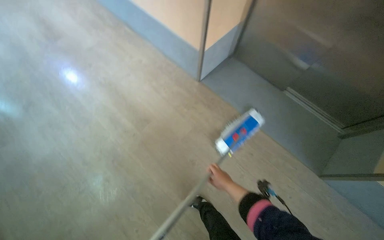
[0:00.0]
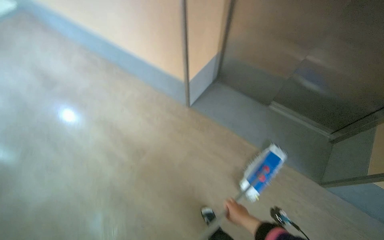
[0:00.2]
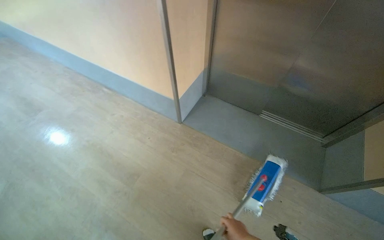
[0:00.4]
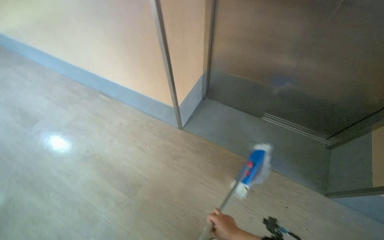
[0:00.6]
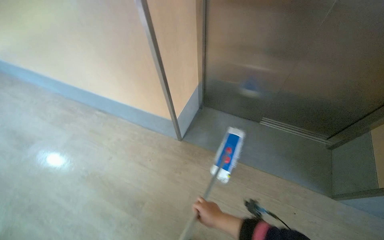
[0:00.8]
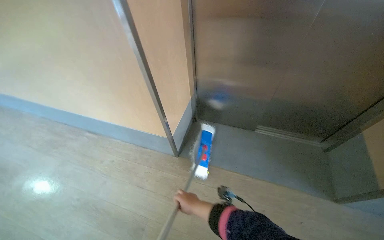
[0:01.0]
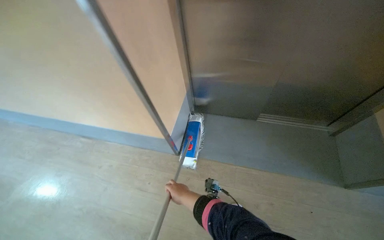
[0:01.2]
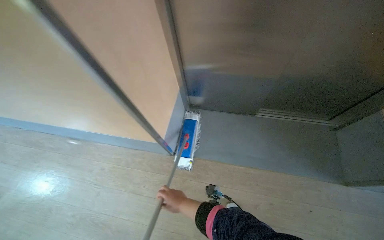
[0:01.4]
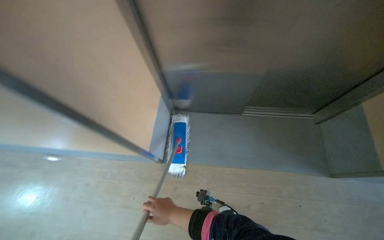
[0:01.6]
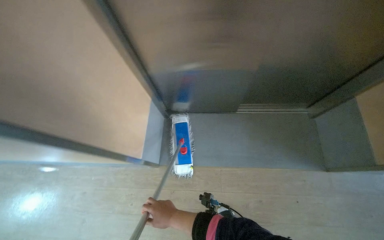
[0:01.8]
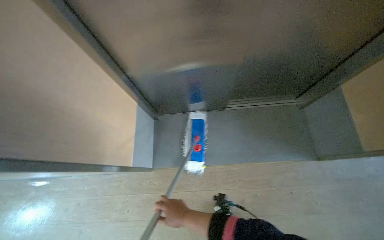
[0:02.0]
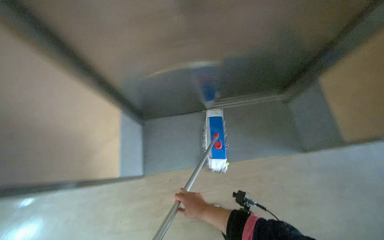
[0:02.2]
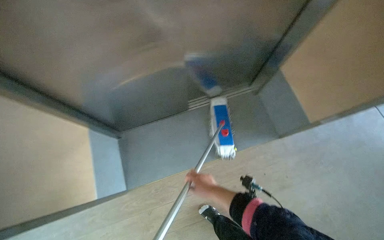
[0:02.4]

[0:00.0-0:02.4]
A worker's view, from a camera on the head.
Job: mopping floor.
The whole recording: Mopping common area floor. The worker mops the floor in the common area, moving around tables and chairs.
0:00.0 to 0:01.2: The wearer looks some 20 degrees further upward. The scene rotates counterclockwise by approximately 30 degrees.

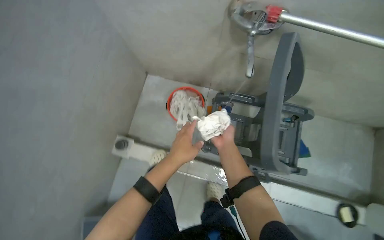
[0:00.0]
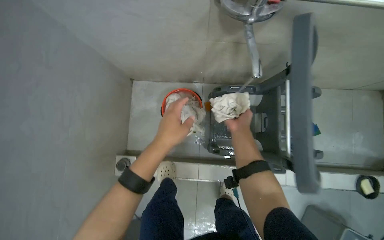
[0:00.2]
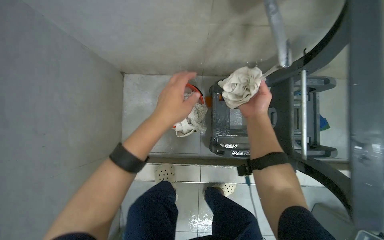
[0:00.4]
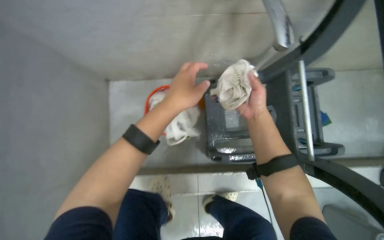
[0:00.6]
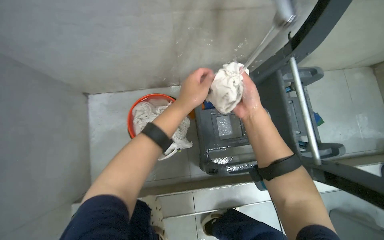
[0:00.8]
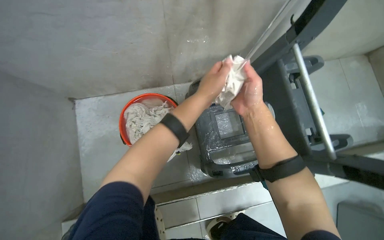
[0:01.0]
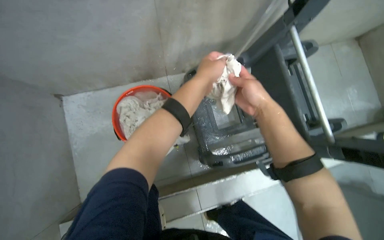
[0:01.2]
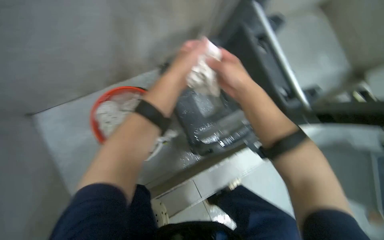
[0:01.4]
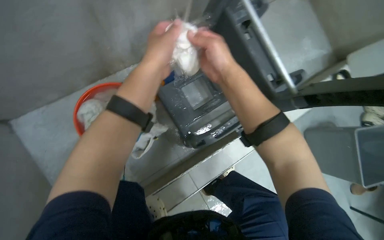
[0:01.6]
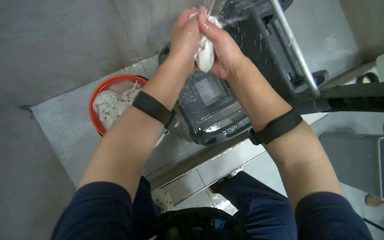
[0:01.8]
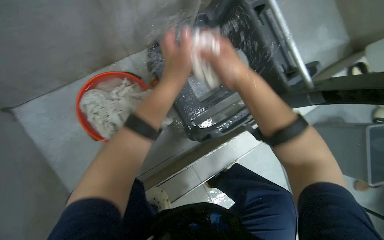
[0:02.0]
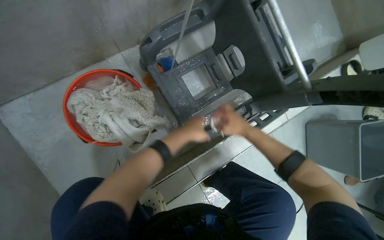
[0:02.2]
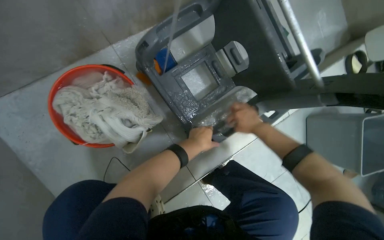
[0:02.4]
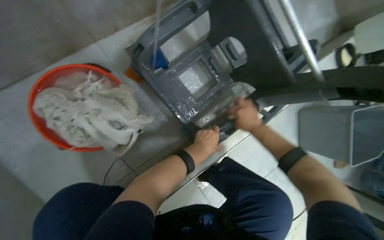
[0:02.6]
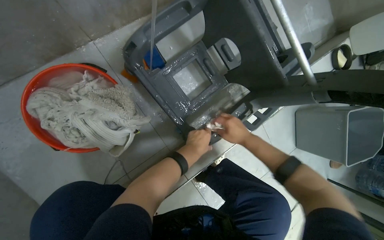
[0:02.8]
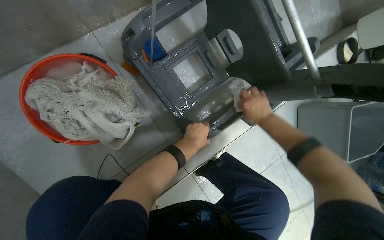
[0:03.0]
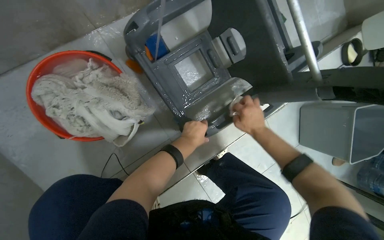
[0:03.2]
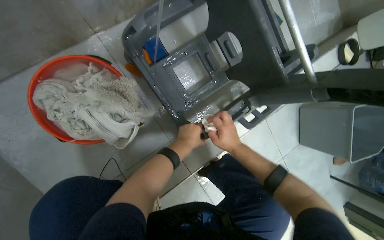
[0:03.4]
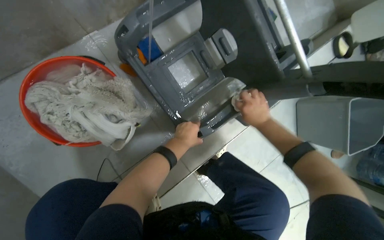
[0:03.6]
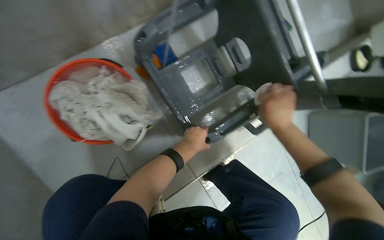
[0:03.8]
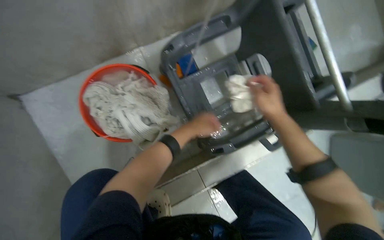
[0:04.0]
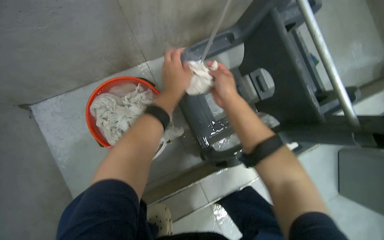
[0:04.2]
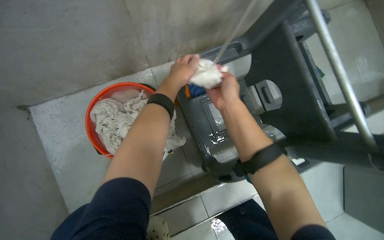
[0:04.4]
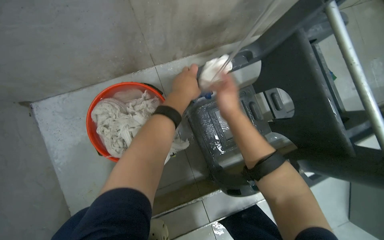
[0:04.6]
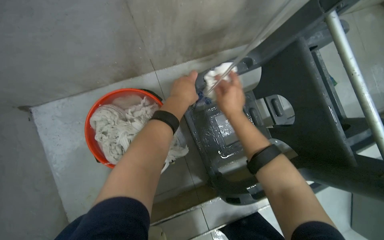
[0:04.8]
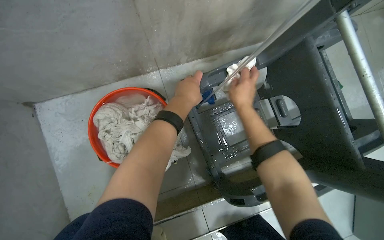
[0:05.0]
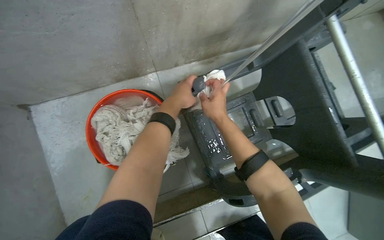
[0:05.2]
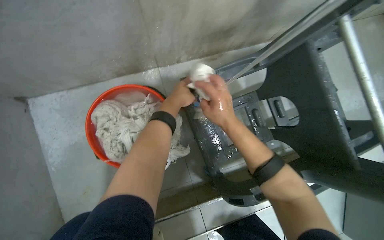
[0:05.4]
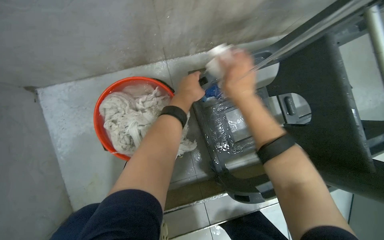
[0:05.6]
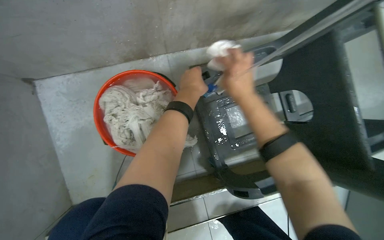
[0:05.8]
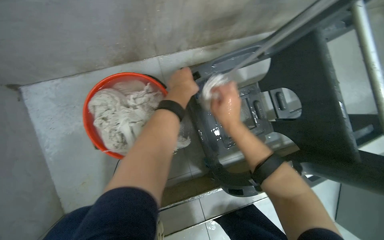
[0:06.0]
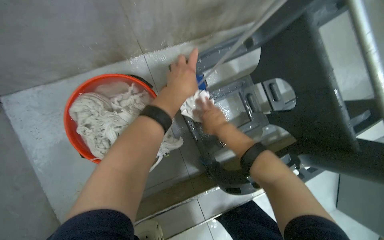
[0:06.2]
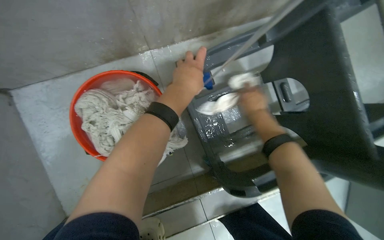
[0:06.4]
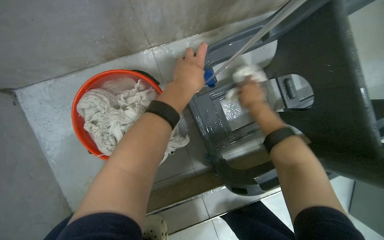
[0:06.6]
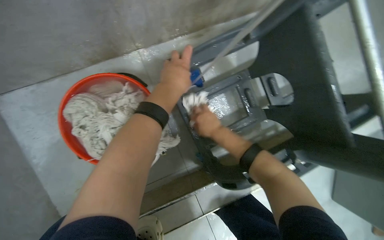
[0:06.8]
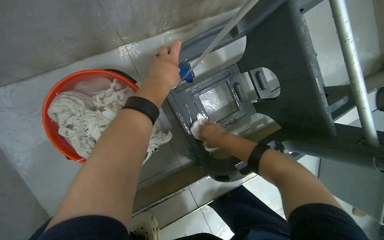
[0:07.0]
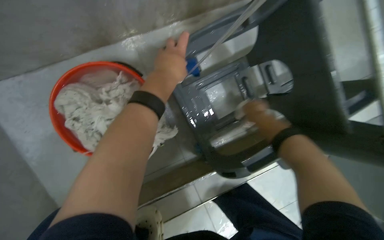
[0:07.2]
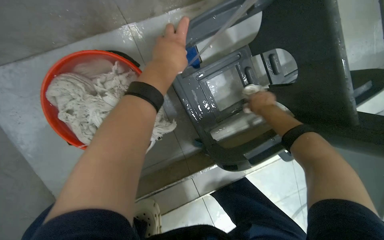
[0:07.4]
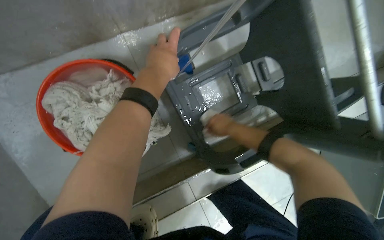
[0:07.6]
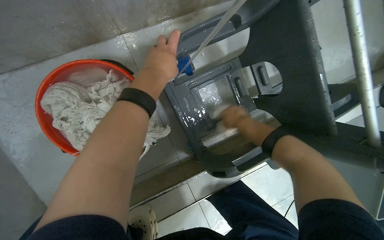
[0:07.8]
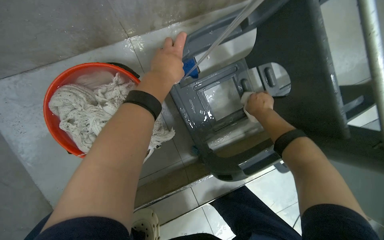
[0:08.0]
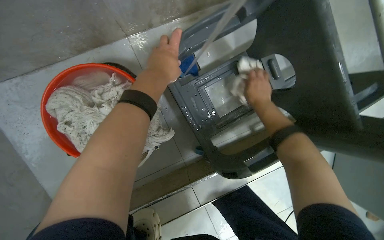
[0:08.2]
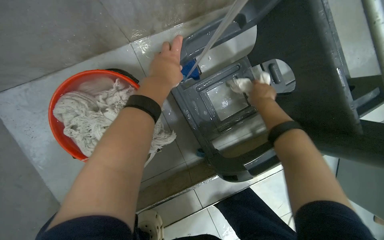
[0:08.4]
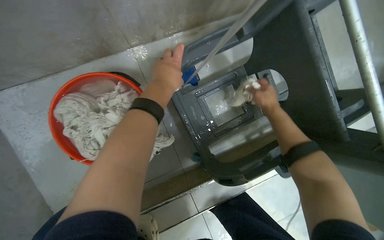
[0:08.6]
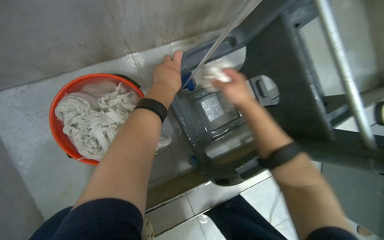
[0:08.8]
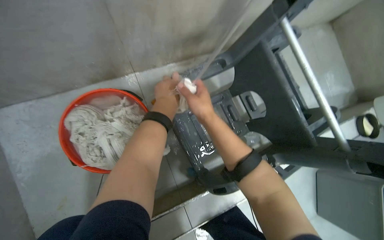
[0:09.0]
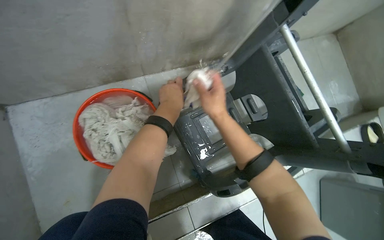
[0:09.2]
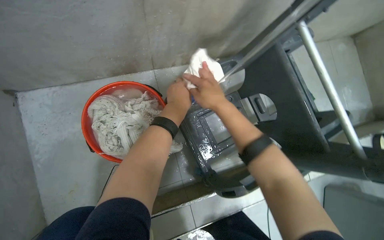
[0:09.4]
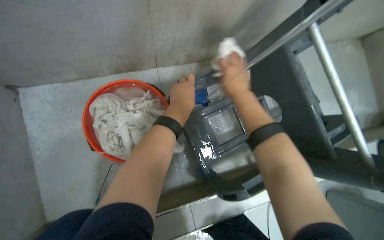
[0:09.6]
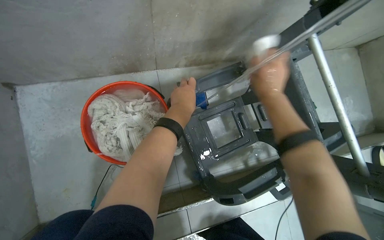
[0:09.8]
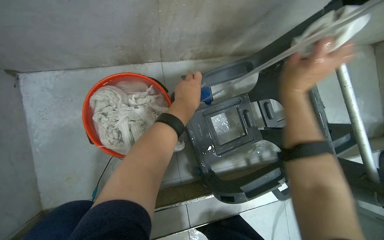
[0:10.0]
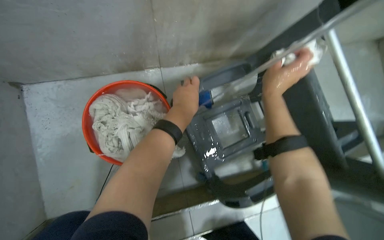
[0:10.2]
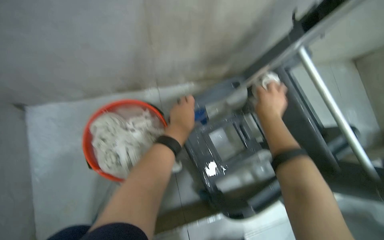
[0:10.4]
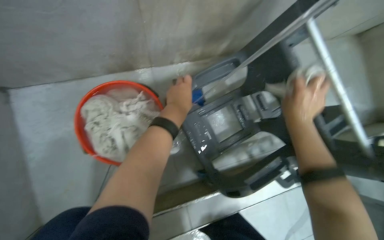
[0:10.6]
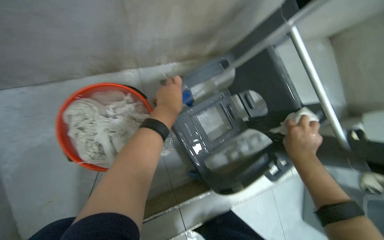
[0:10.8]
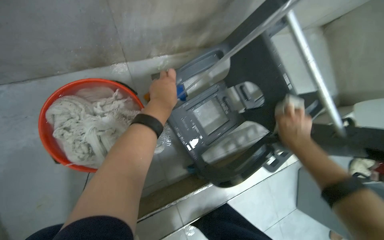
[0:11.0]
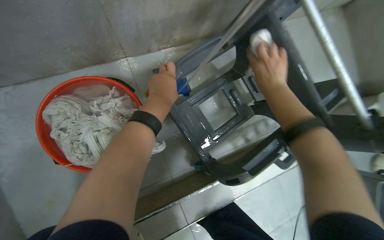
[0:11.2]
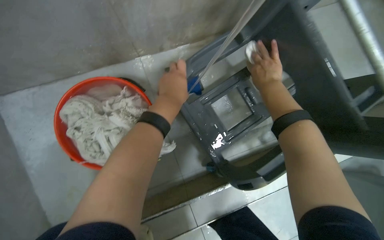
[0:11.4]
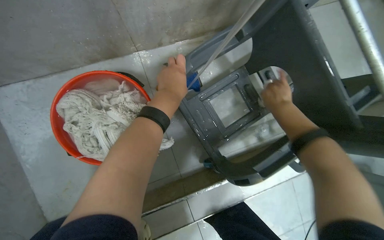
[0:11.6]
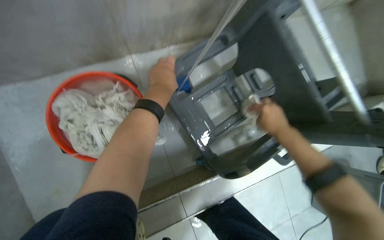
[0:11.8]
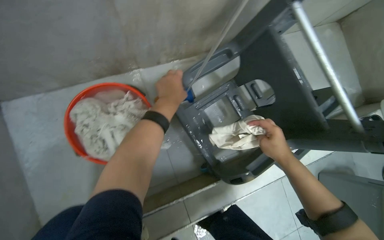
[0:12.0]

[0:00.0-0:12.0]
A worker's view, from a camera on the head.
Job: preparing cleaning supplies.
The whole recording: Cleaning the cleaning cart. The worker uses a cloth and water to scrub and wipe down the cleaning cart.
0:00.0 to 0:01.6: The head travels roughly 40 cm. The wearer's head swings some 50 degrees to the right.
0:01.6 to 0:03.0: The right hand travels farther from the camera, to the right and down the picture by some 30 cm, while the left hand moves farther from the camera and down the picture, about 35 cm.
0:03.0 to 0:04.4: The view tips upward by some 15 degrees. The left hand heads up the picture and nearer to the camera, covering roughly 30 cm, while the right hand goes left and right, approximately 15 cm each way, reversing 2 times.
0:04.4 to 0:06.0: The right hand goes roughly 10 cm farther from the camera.
0:06.0 to 0:07.6: The right hand swings left and right, about 15 cm each way, with 3 reversals.
0:07.6 to 0:09.0: The view tilts roughly 15 degrees upward. The right hand is displaced nearer to the camera and to the left by about 20 cm.
0:09.0 to 0:10.4: The right hand shifts approximately 15 cm to the right.
0:10.4 to 0:12.0: The right hand moves up and down the picture over roughly 20 cm, changing direction 2 times.

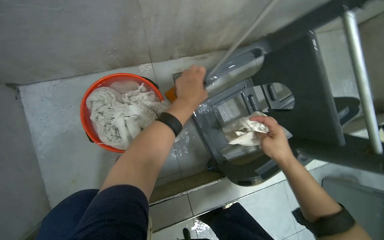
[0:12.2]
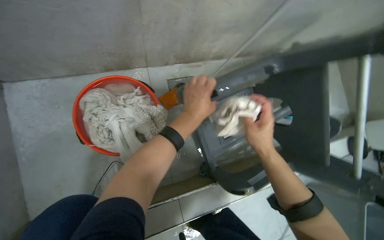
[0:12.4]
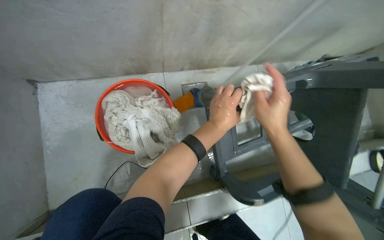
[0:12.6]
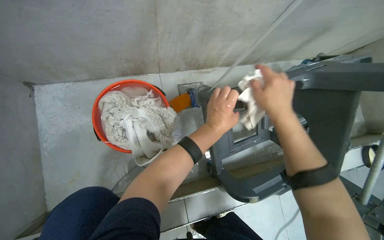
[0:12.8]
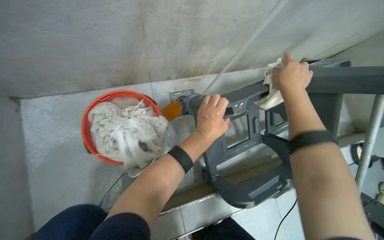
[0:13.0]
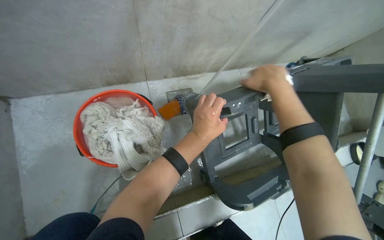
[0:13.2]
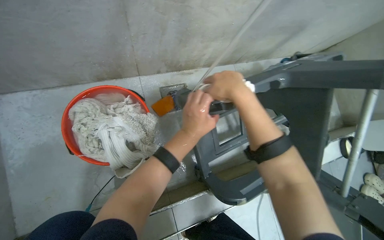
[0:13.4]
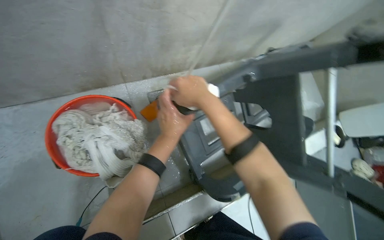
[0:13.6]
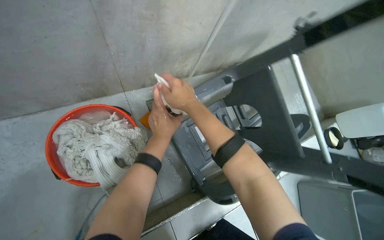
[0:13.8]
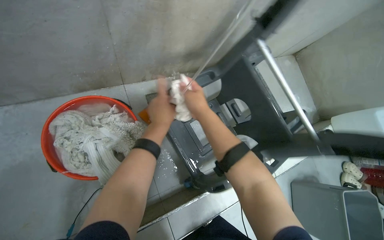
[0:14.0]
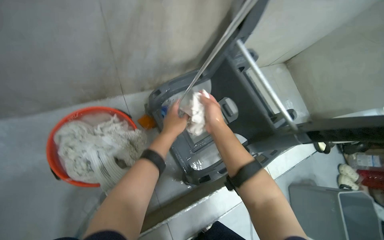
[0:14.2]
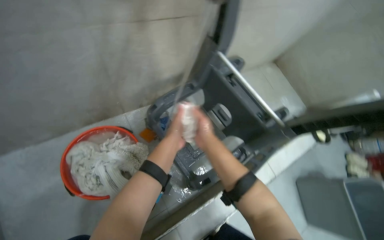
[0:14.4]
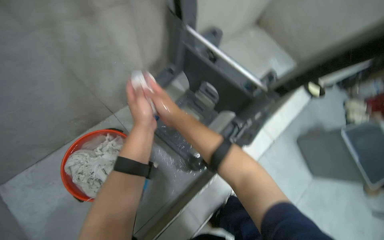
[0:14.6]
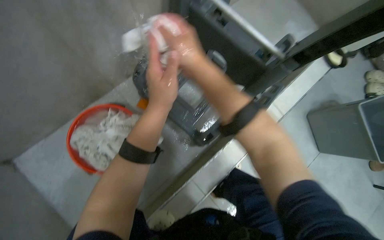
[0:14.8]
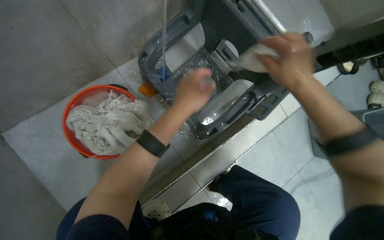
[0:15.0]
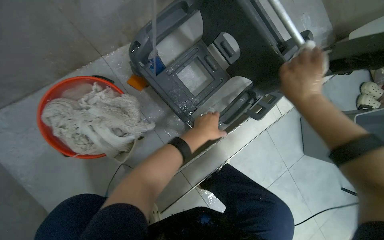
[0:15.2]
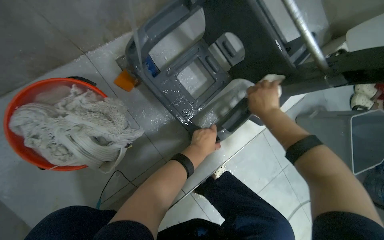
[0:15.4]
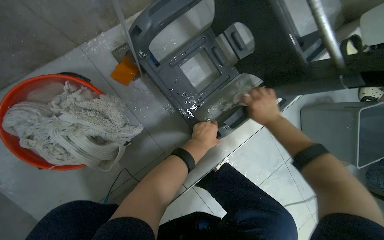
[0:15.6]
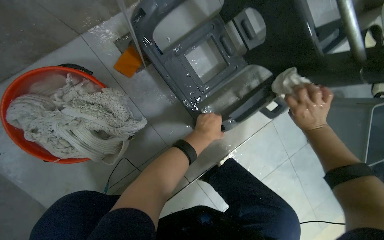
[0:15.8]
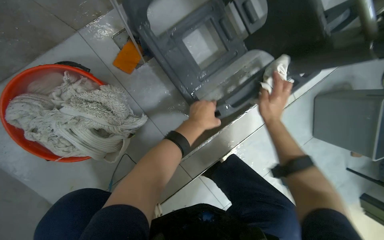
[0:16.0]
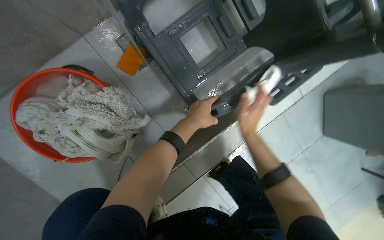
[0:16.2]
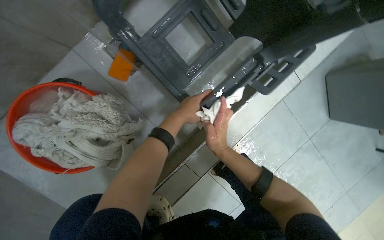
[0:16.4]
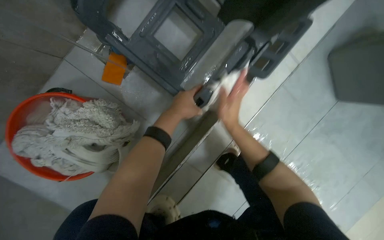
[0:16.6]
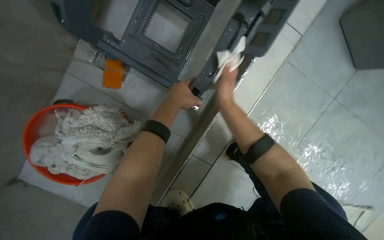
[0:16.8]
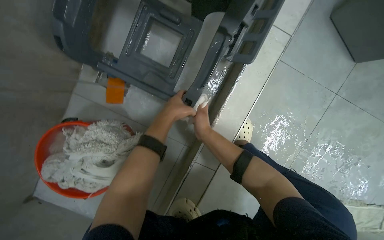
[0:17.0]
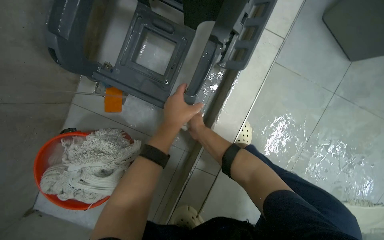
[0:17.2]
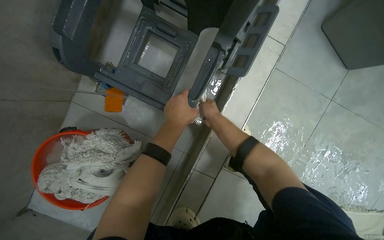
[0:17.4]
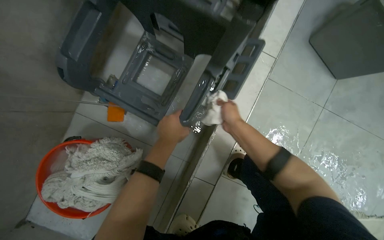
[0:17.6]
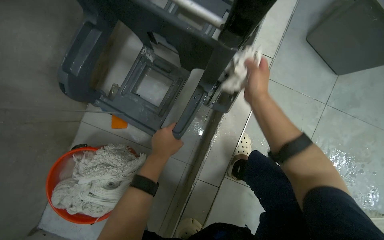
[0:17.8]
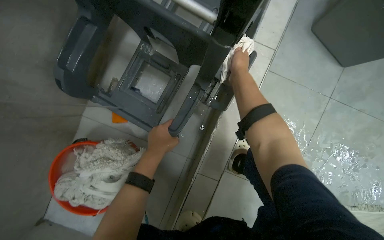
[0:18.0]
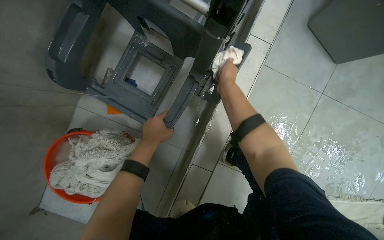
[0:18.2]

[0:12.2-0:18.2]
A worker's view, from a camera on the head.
Job: preparing cleaning supplies.
The whole recording: Cleaning the cleaning cart. The worker uses a cloth and water to scrub and wipe down the cleaning cart.
0:12.2 to 0:13.8: The right hand goes left and right, about 30 cm each way, reversing 2 times.
0:13.8 to 0:15.2: The view tilts about 20 degrees downward. The right hand heads to the right, covering approximately 30 cm.
0:15.2 to 0:16.6: The right hand is displaced farther from the camera and down the picture by roughly 30 cm.
0:16.6 to 0:18.2: The right hand travels up the picture and nearer to the camera by about 15 cm.
